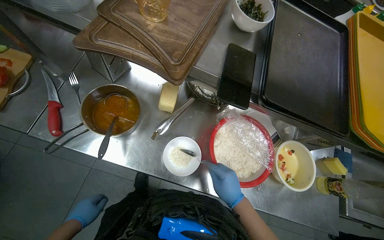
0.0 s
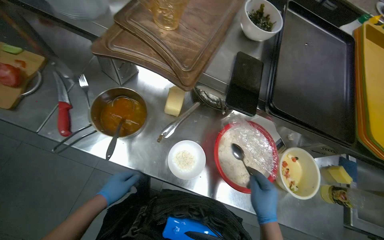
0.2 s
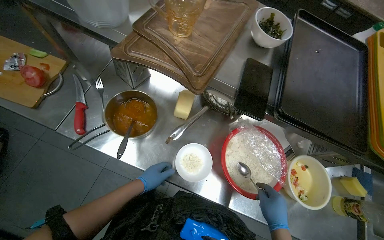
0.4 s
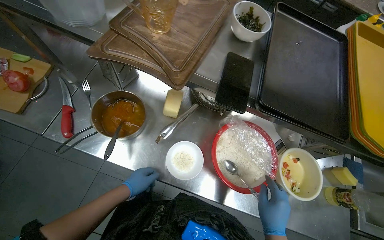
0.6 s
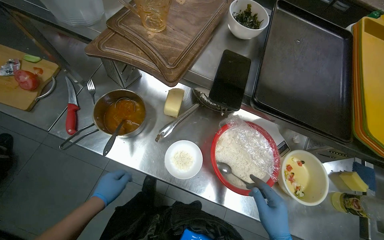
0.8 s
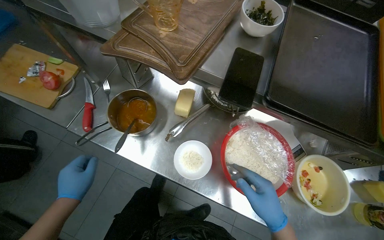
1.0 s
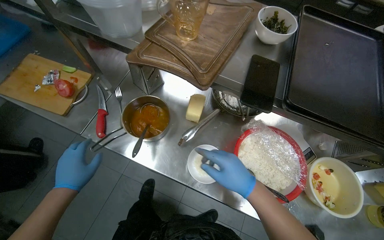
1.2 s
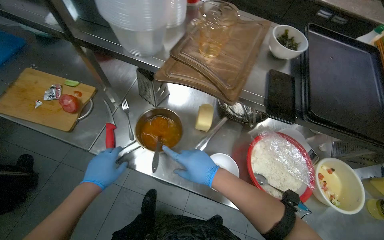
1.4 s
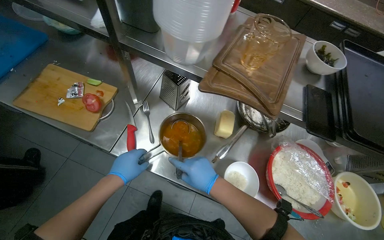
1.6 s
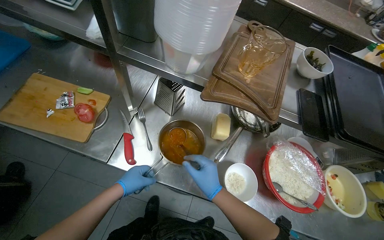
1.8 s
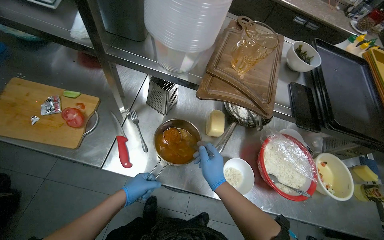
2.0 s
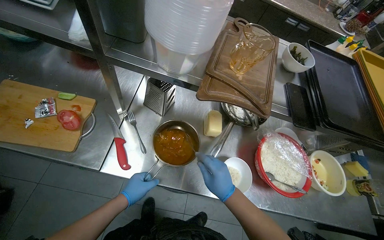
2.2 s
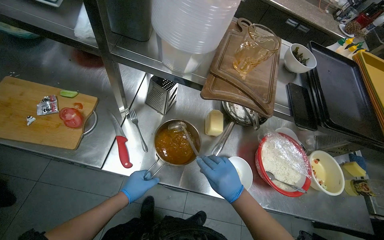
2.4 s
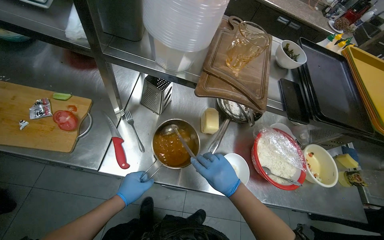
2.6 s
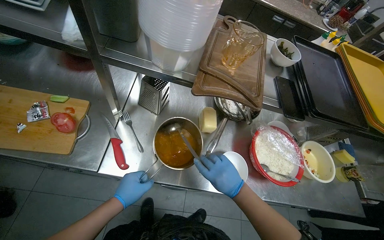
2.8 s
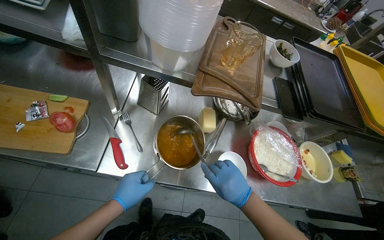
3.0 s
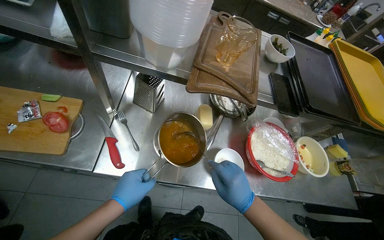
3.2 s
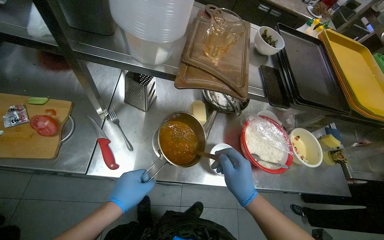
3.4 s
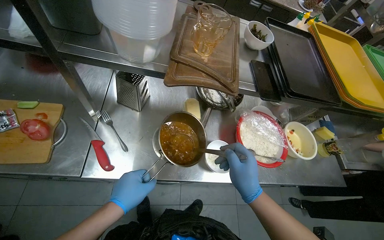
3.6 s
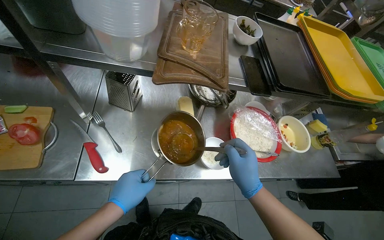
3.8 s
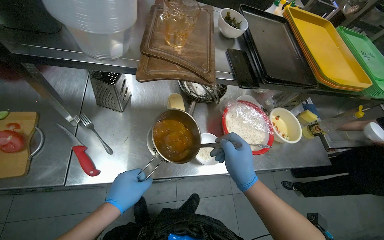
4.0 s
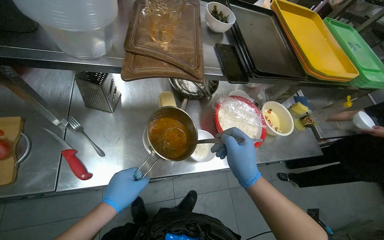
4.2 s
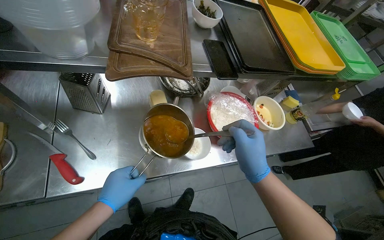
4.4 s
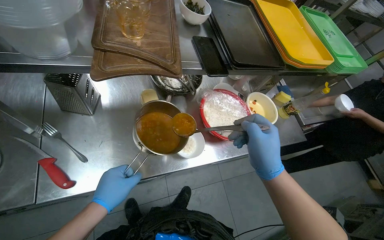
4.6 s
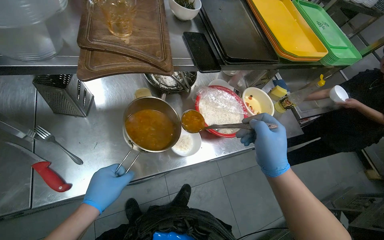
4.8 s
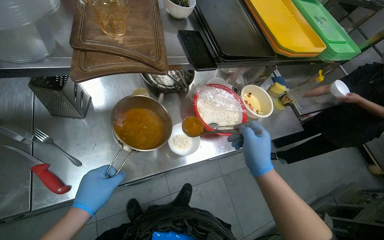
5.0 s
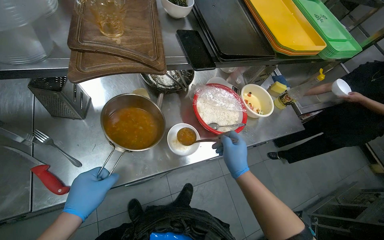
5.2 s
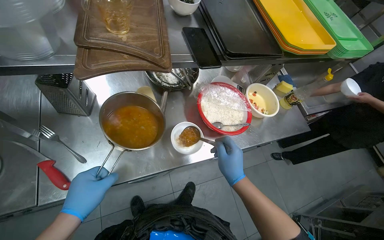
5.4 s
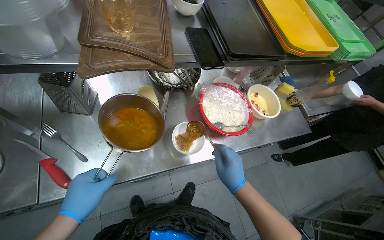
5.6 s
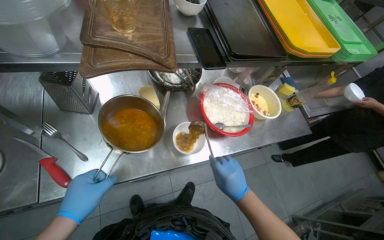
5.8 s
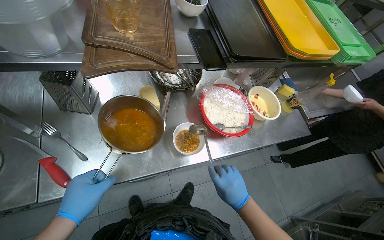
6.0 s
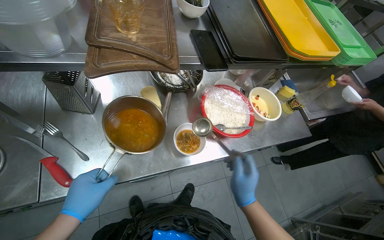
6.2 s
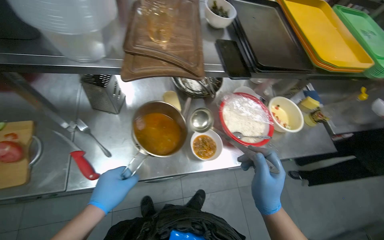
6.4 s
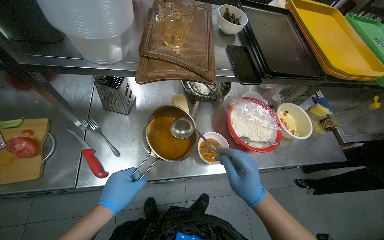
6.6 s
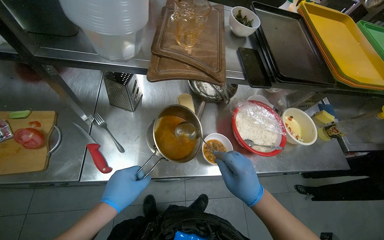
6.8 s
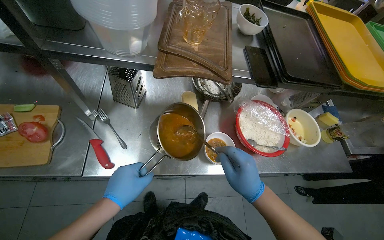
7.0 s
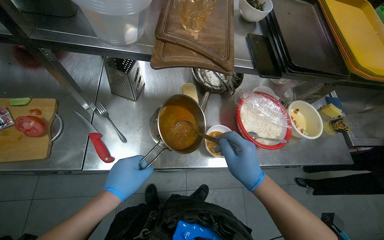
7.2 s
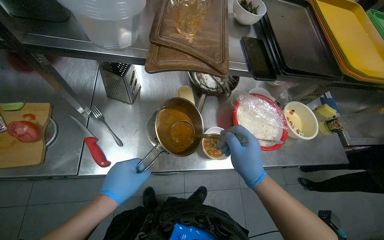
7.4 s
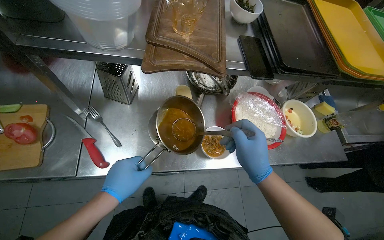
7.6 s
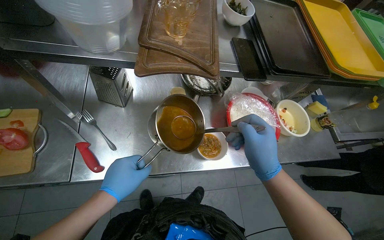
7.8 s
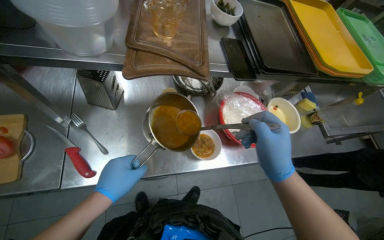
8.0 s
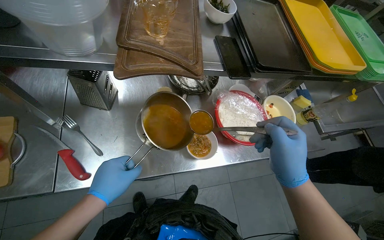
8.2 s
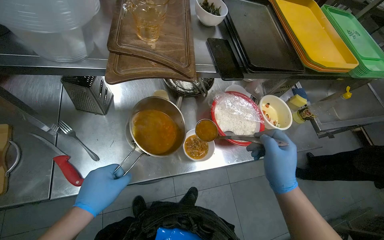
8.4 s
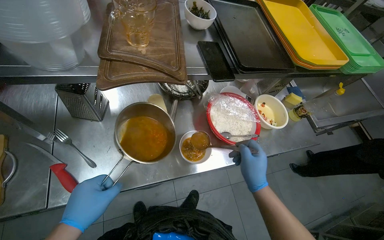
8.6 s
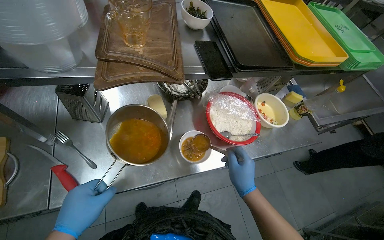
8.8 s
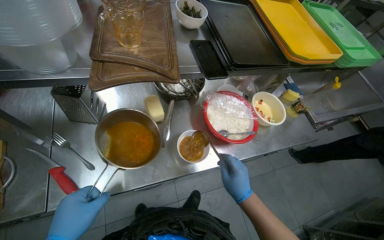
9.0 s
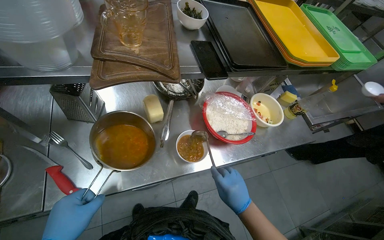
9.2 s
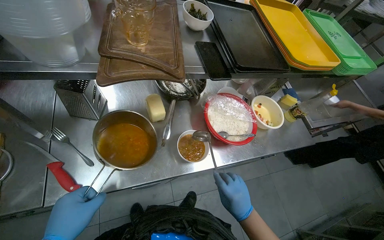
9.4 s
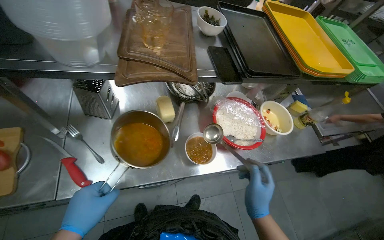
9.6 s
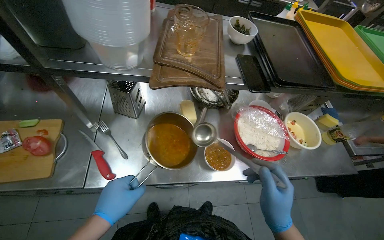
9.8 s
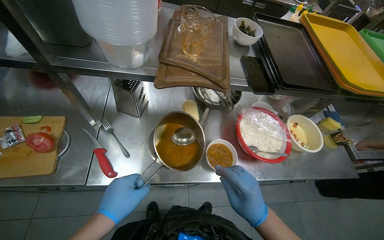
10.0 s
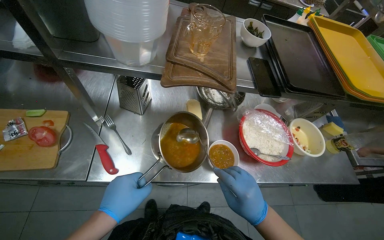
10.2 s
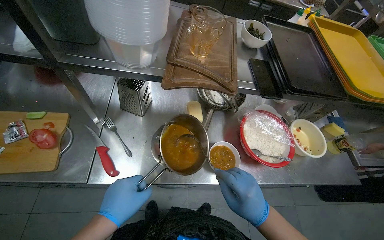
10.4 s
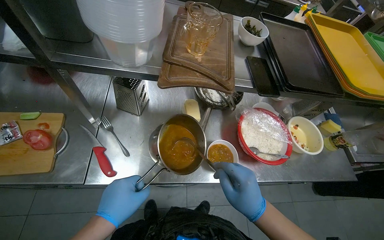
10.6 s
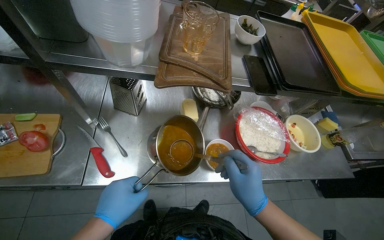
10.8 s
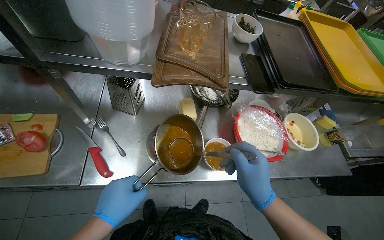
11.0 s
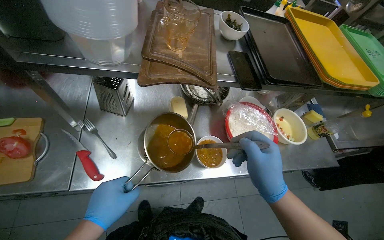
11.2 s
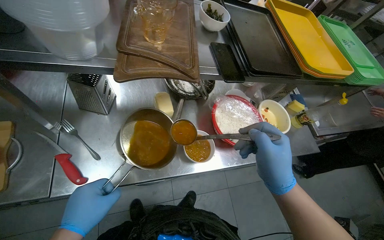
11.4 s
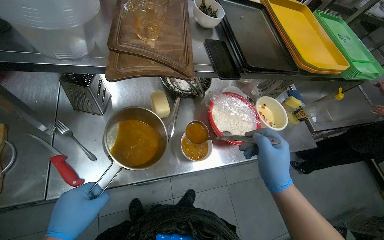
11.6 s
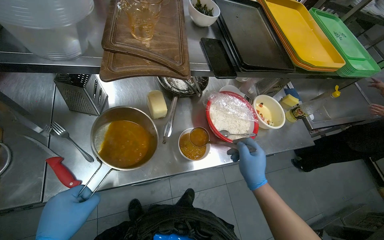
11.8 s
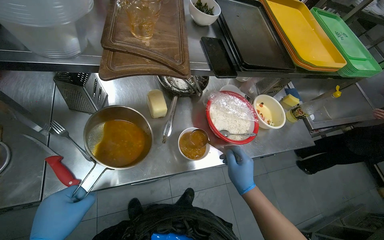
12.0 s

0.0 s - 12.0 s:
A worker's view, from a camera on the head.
Job: preparing food.
The whole recording: Stirring ingredients in bowl. The worker stirs ingredients in a red bowl with a spoon.
0.0 s - 1.6 s: The right hand moves to the left, approximately 30 cm. Meanwhile the left hand heads up the picture and nearer to the camera, covering some 25 cm.
1.6 s - 3.0 s: The wearer's head swings roughly 15 degrees to the right.
3.0 s - 4.4 s: The right hand moves nearer to the camera, approximately 10 cm.
4.4 s - 6.0 s: The right hand travels down the picture and farther from the camera by some 15 cm.
6.0 s - 7.6 s: The right hand moves up the picture, about 15 cm.
7.6 s - 9.0 s: The right hand moves down the picture and farther from the camera, approximately 15 cm.

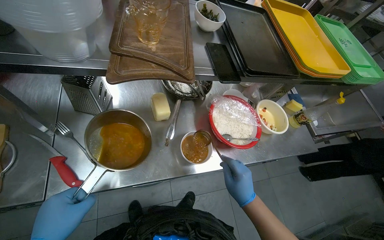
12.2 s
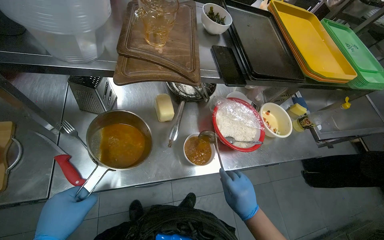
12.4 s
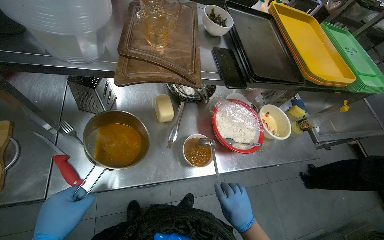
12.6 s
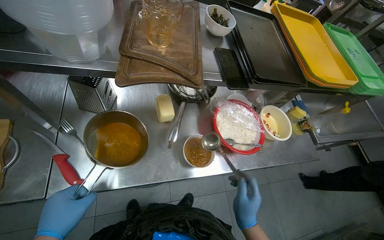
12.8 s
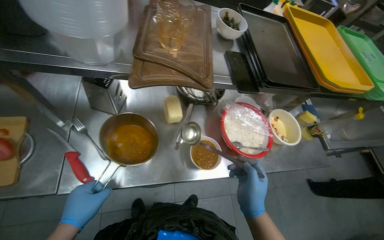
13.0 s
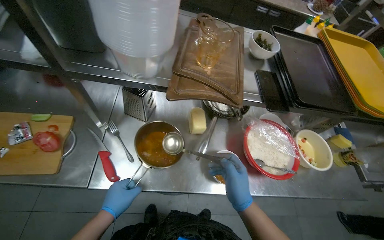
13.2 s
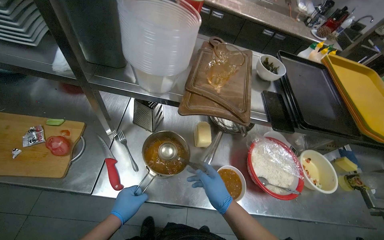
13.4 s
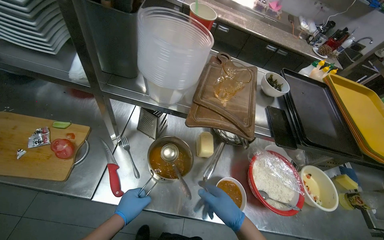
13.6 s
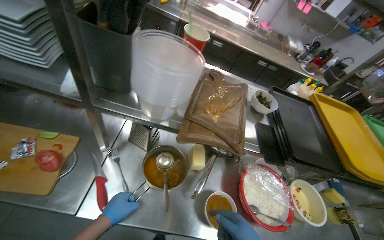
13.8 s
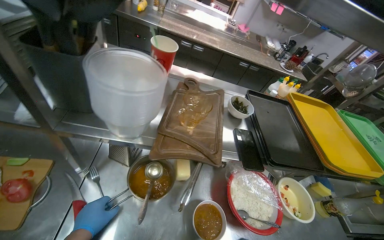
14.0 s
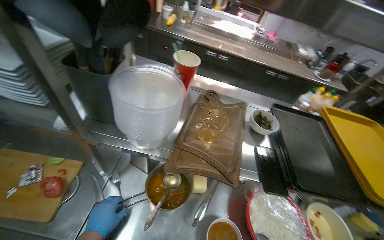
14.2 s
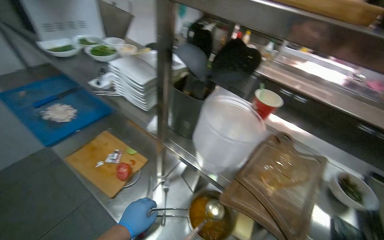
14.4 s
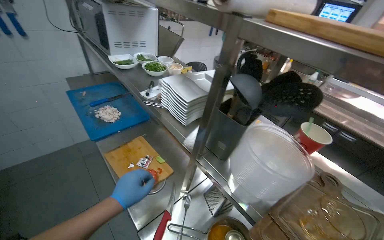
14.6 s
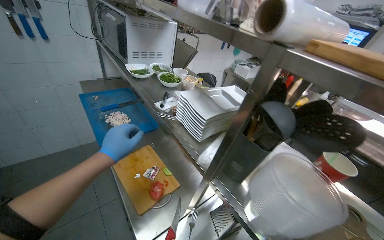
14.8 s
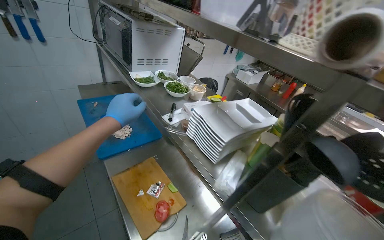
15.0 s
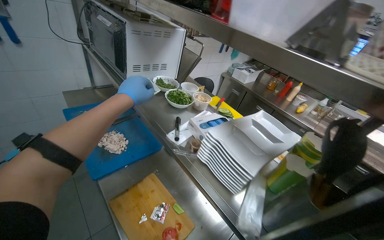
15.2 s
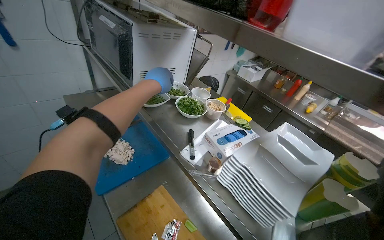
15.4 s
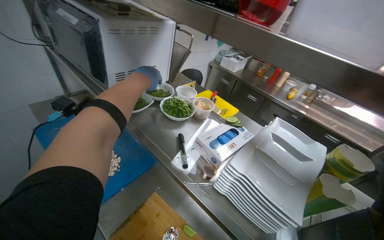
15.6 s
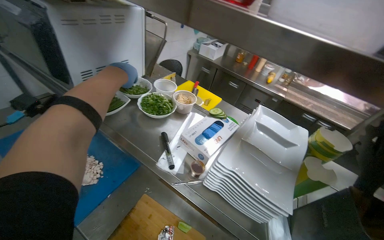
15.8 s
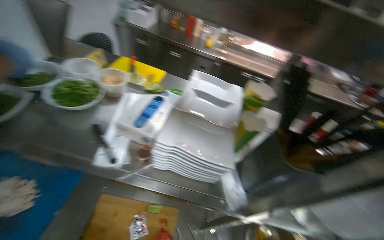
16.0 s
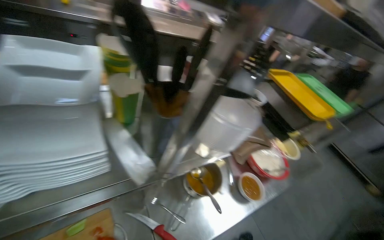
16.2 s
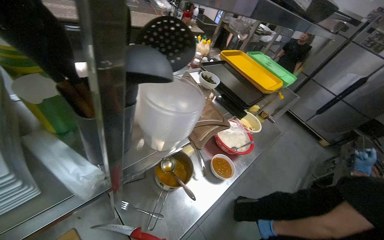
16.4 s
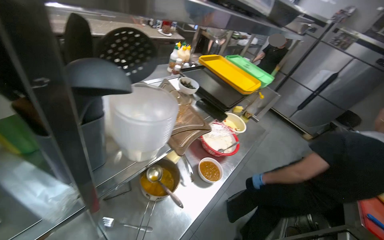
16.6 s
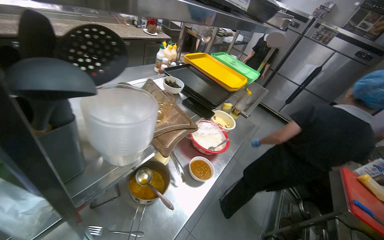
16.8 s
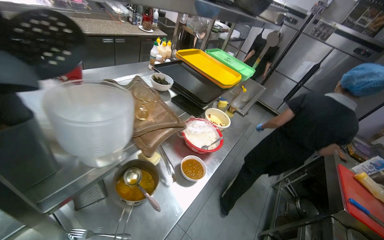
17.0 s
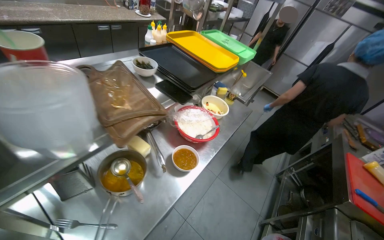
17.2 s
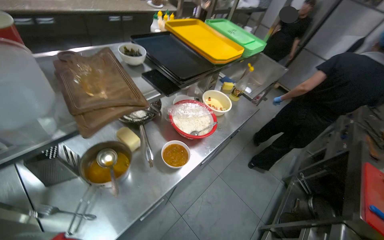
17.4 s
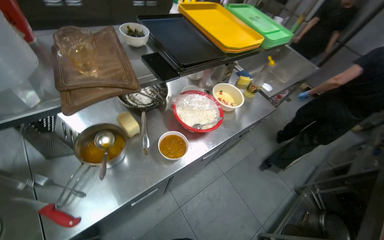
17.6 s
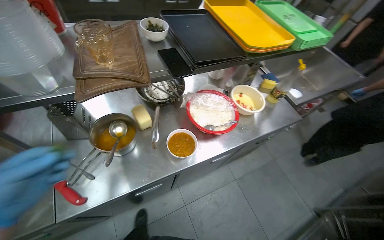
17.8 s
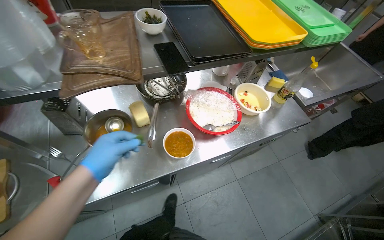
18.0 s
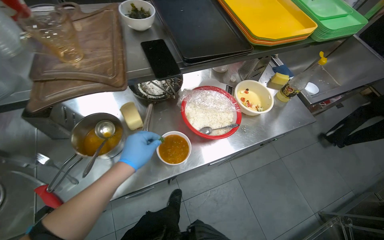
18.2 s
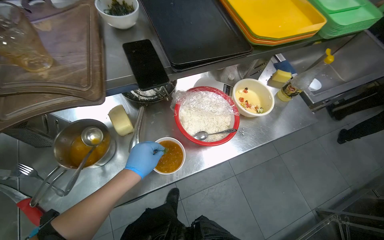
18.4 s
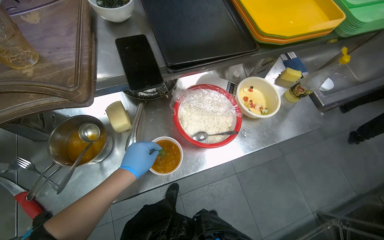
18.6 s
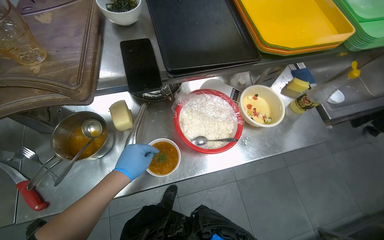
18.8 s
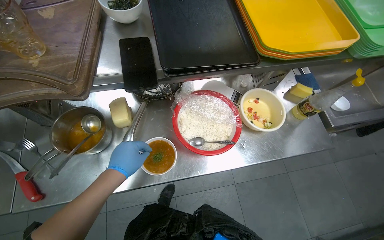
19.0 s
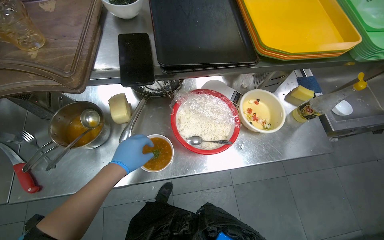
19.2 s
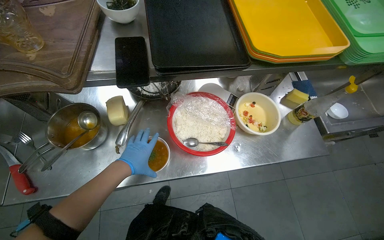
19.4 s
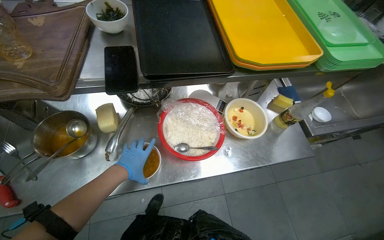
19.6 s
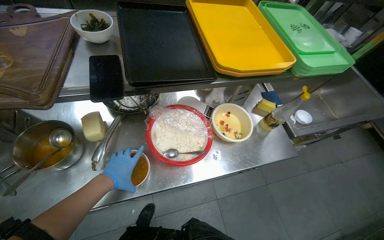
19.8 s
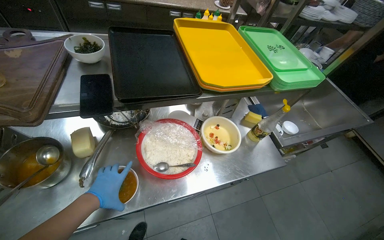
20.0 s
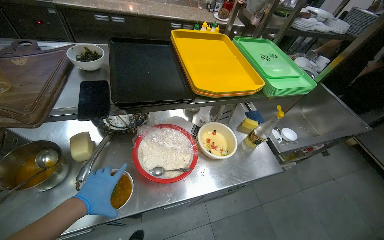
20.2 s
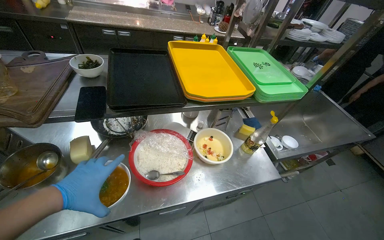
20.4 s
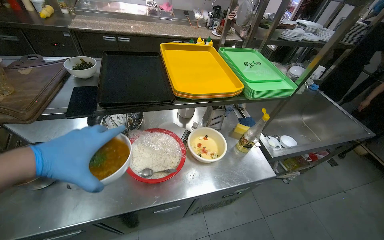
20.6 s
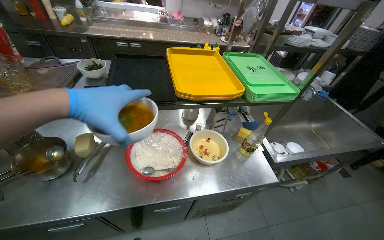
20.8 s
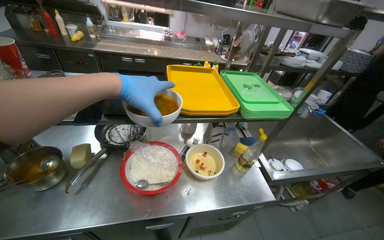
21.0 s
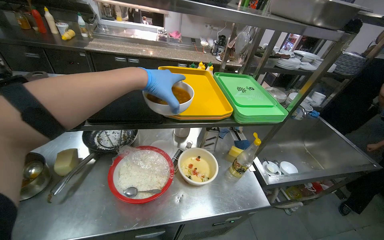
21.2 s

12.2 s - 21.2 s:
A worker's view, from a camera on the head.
Job: preparing food.
The whole recording: Stirring ingredients in bowl. The worker stirs ingredients in a red bowl with a spoon.
12.2 s - 13.8 s: The view tips upward by roughly 15 degrees.
13.8 s - 15.2 s: The head rotates some 40 degrees to the left. The view tilts approximately 20 degrees upward.
15.2 s - 16.6 s: The head turns to the right by approximately 95 degrees. The camera pitches downward, by approximately 30 degrees.
16.6 s - 18.2 s: The camera travels roughly 50 cm. The head rotates some 25 degrees to the left. The wearer looks roughly 15 degrees further downward.
18.2 s - 19.8 s: The left hand travels farther from the camera by approximately 10 cm.
19.8 s - 21.2 s: The wearer looks approximately 20 degrees further upward. The left hand moves up the picture and to the right, some 50 cm.
